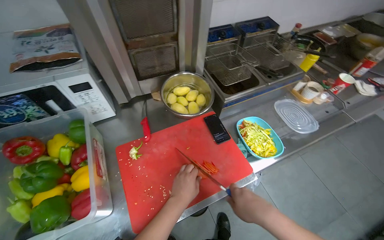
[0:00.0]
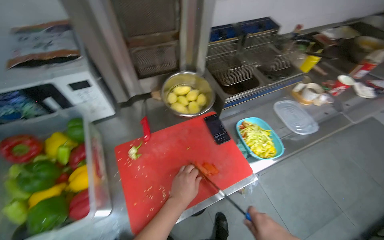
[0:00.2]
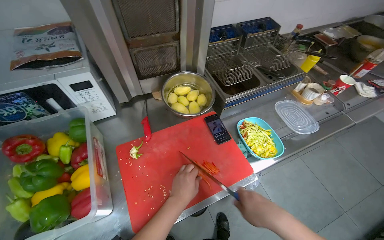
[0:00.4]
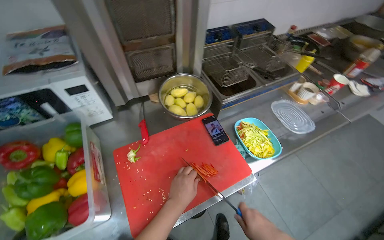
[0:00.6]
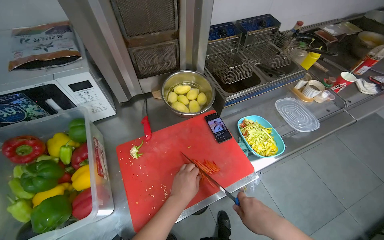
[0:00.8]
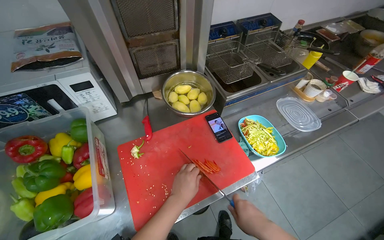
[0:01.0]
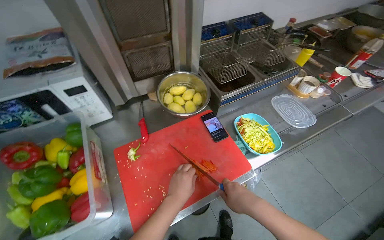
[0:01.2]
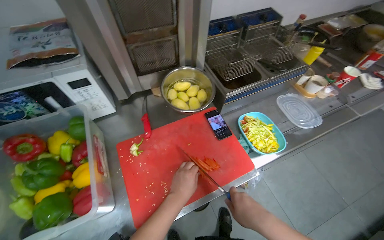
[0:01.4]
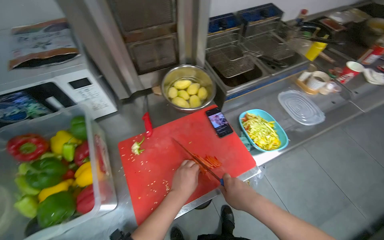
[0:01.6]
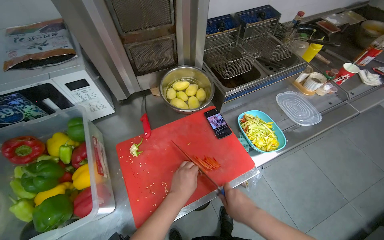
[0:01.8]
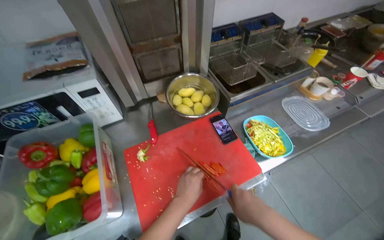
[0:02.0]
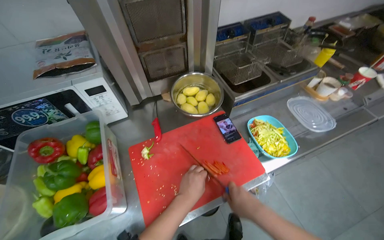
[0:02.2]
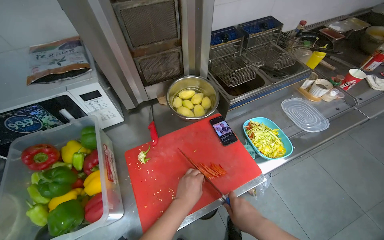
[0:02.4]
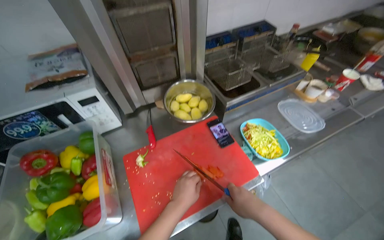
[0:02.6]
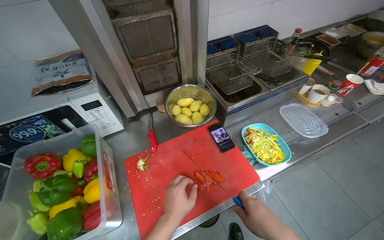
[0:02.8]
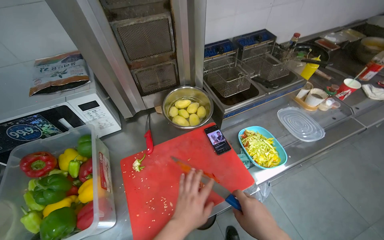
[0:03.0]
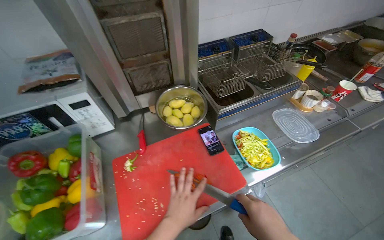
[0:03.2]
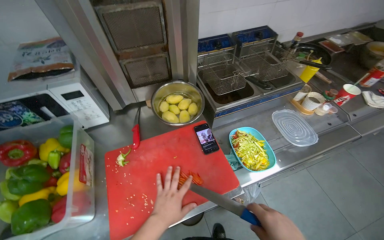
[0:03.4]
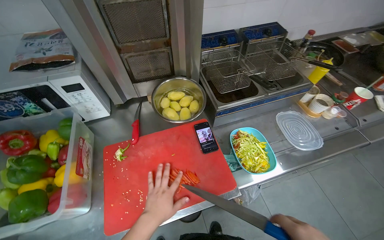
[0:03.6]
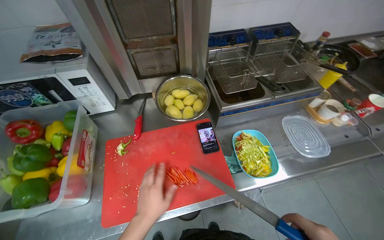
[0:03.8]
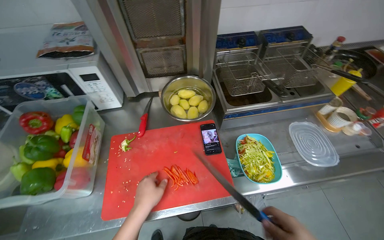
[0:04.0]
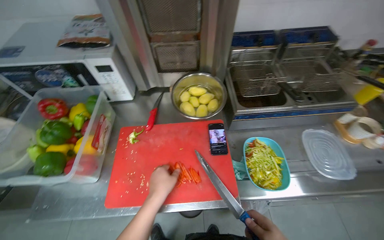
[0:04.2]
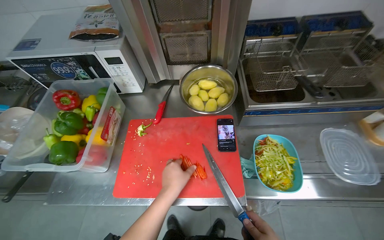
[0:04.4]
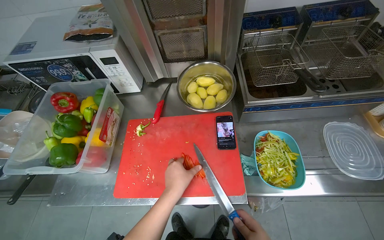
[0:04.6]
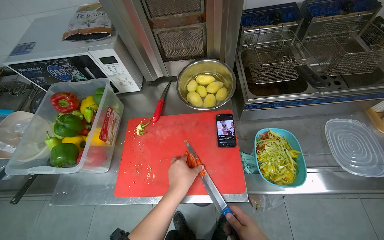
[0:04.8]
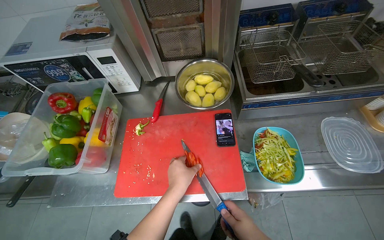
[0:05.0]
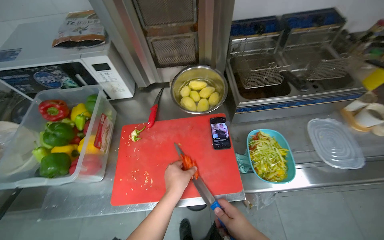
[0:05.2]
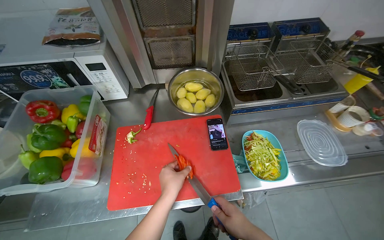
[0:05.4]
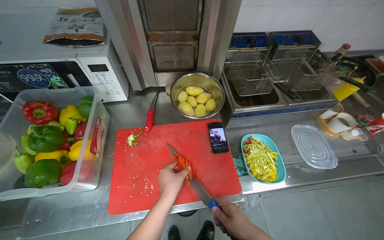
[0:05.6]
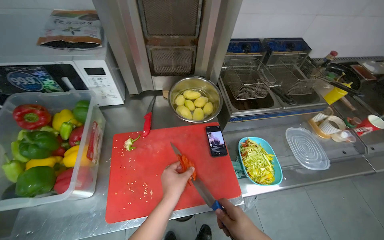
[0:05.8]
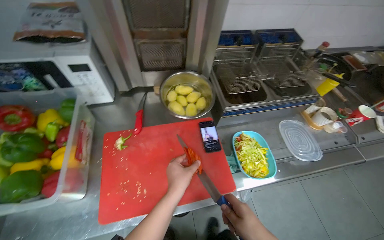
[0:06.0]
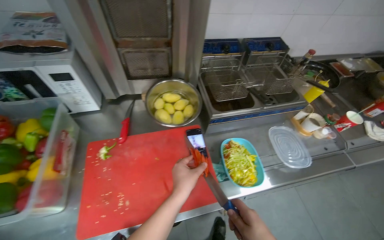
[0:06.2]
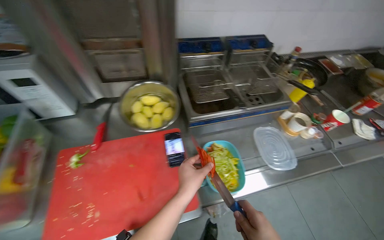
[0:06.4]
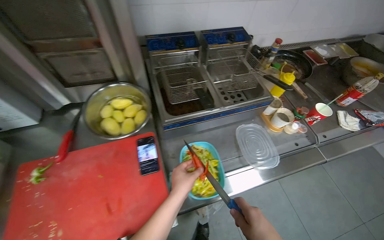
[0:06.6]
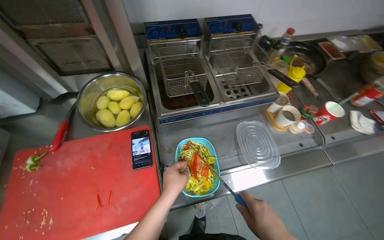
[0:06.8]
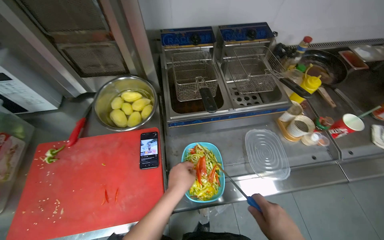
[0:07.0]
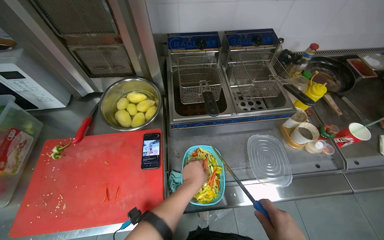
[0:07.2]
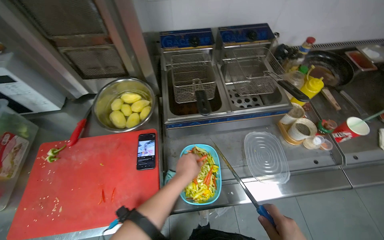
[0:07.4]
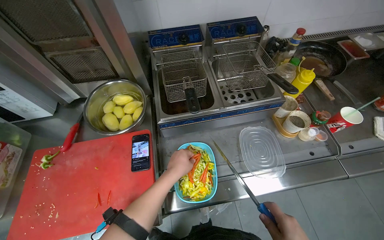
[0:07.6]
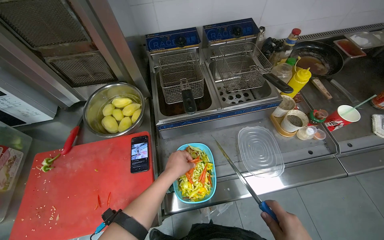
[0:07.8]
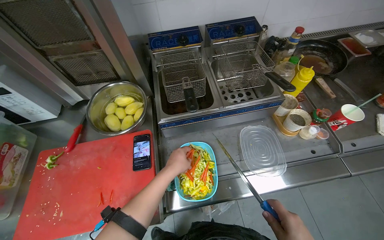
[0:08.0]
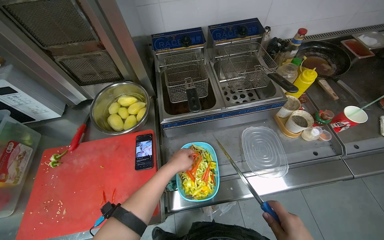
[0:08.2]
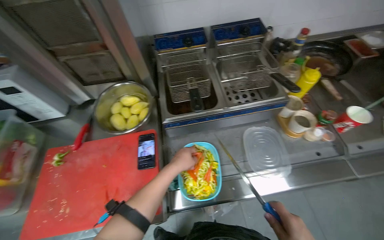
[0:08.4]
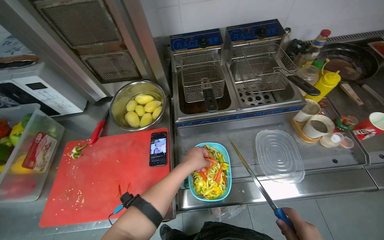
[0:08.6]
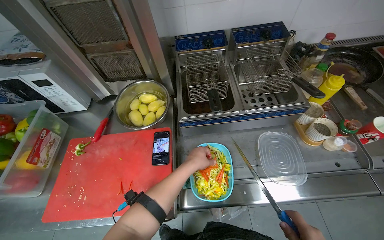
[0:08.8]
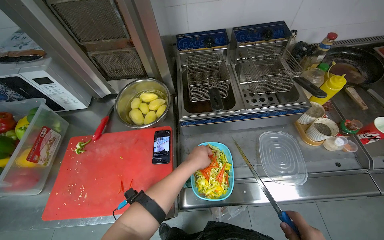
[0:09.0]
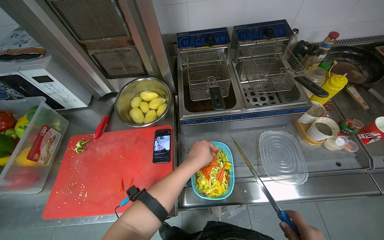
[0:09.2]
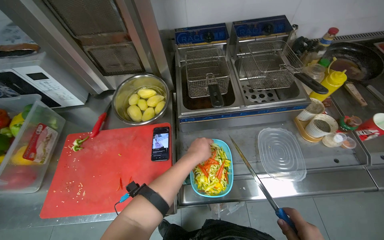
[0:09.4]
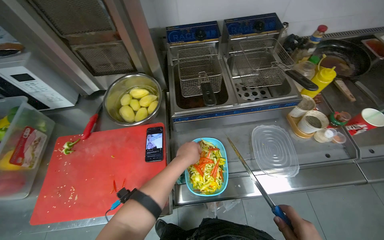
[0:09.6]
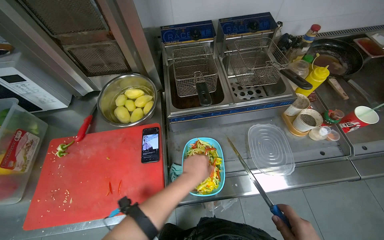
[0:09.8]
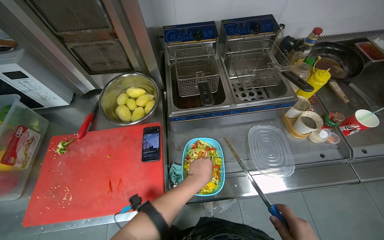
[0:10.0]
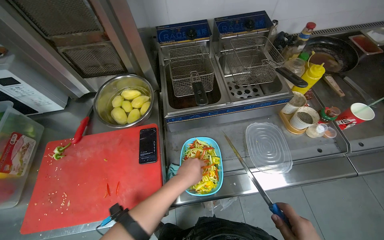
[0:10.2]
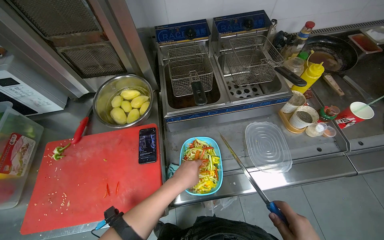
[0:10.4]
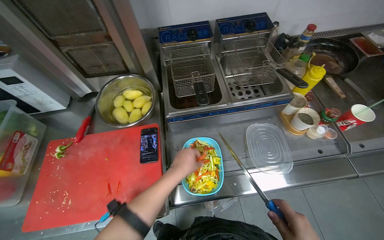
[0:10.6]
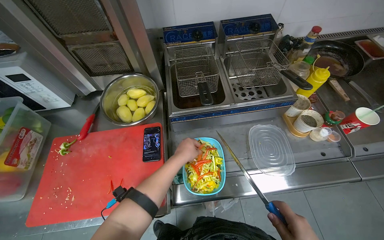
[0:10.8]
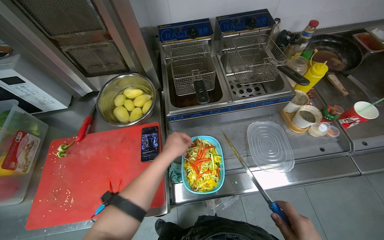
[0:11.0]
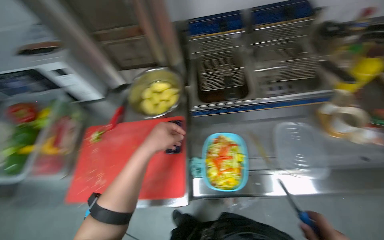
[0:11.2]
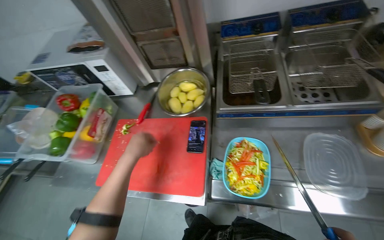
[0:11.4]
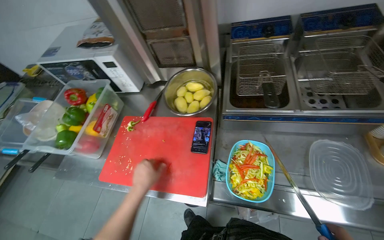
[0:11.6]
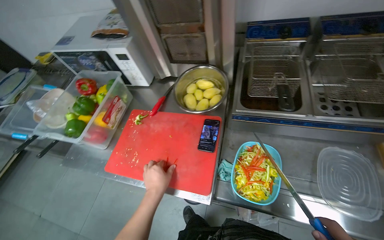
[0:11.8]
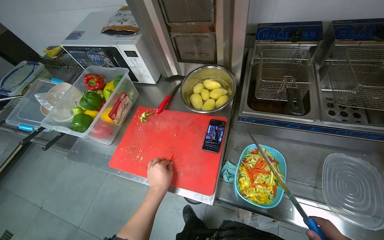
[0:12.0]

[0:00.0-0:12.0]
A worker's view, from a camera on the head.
Job: preparing food.
The whole recording: Cutting bell peppers. The worker cuts bell peppers into strips on a red cutting board and transfers them to a container.
0:03.0 to 0:04.4: The head turns to the left by about 25 degrees.
0:10.4 to 0:12.0: The head turns to the left by roughly 25 degrees. The left hand travels to the left by approximately 20 cm, and reaches some 10 cm up the picture, then returns.

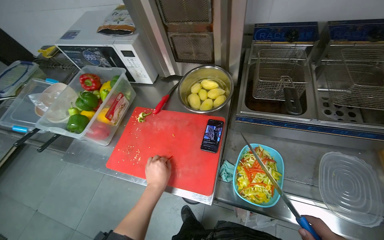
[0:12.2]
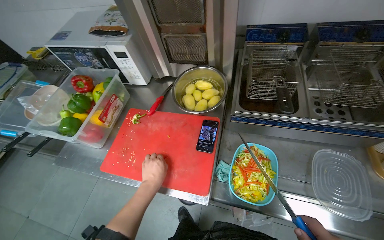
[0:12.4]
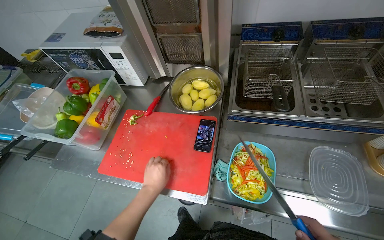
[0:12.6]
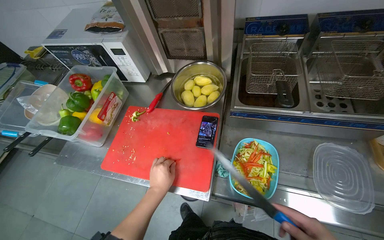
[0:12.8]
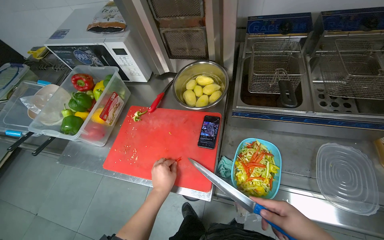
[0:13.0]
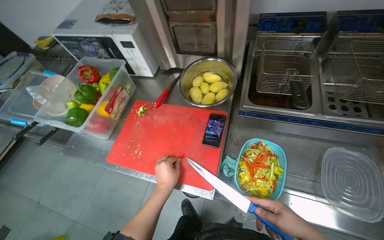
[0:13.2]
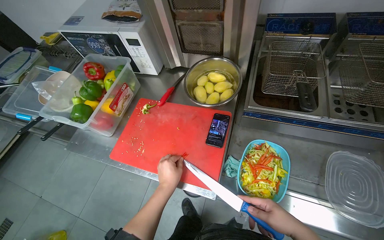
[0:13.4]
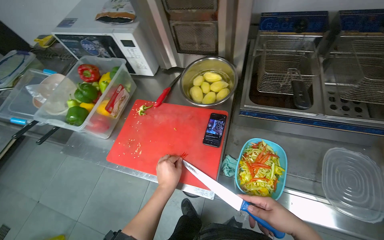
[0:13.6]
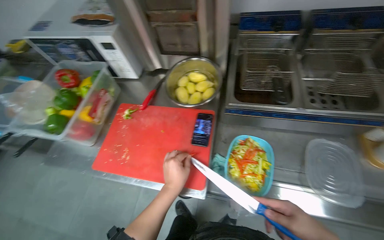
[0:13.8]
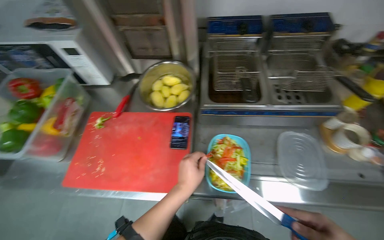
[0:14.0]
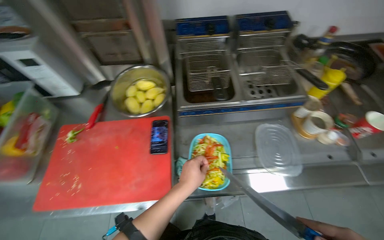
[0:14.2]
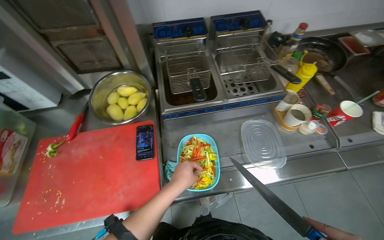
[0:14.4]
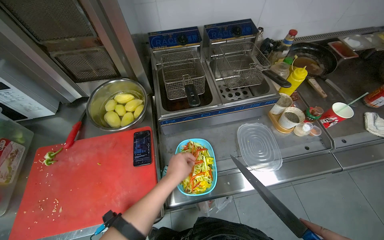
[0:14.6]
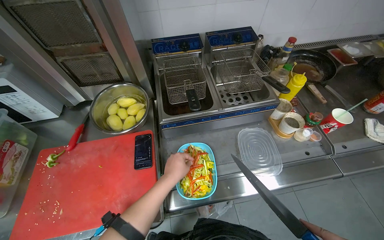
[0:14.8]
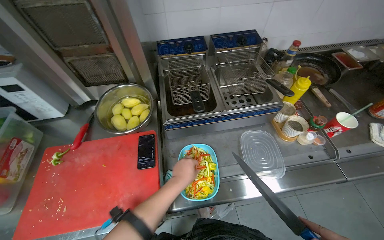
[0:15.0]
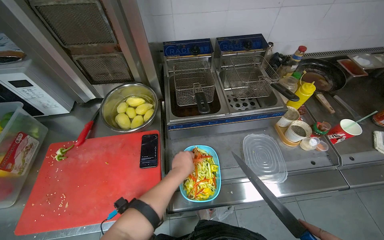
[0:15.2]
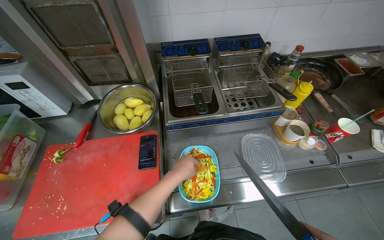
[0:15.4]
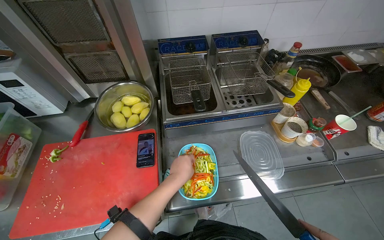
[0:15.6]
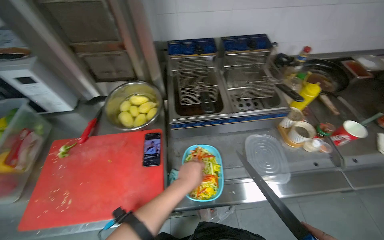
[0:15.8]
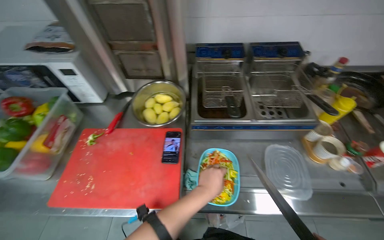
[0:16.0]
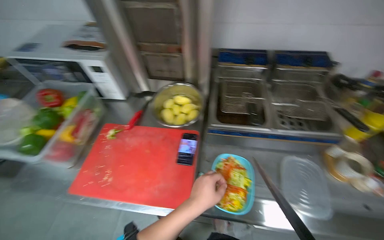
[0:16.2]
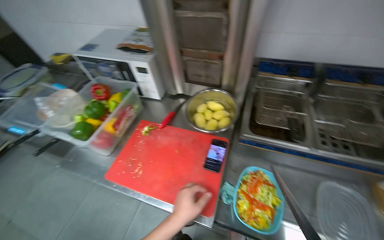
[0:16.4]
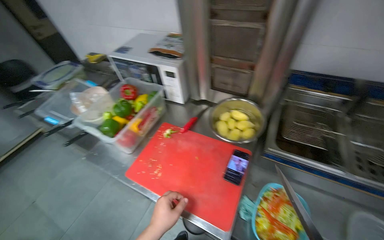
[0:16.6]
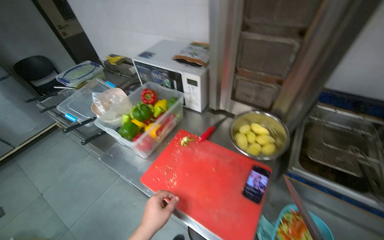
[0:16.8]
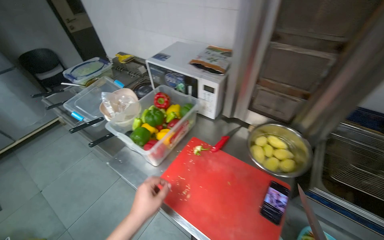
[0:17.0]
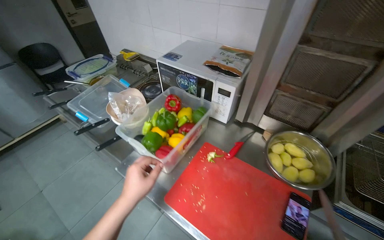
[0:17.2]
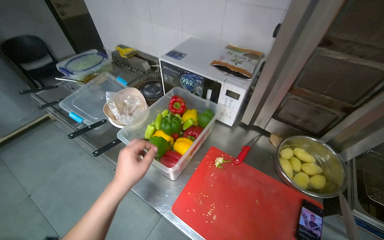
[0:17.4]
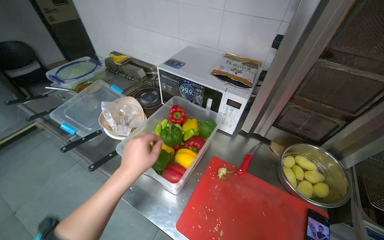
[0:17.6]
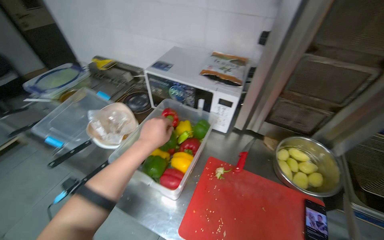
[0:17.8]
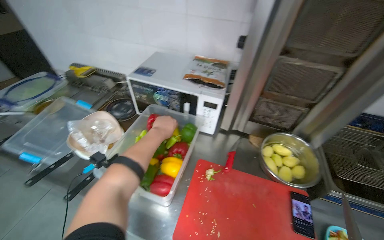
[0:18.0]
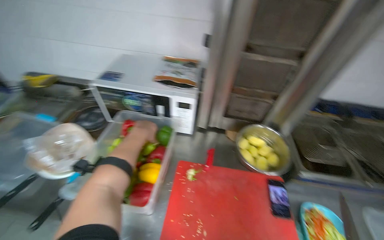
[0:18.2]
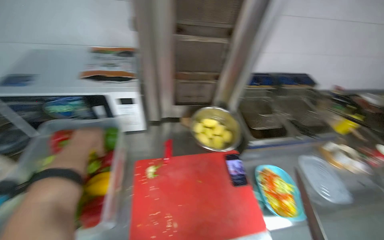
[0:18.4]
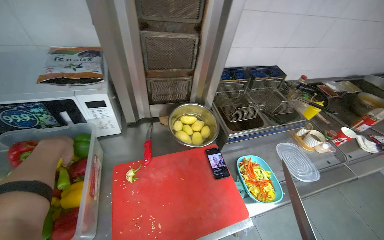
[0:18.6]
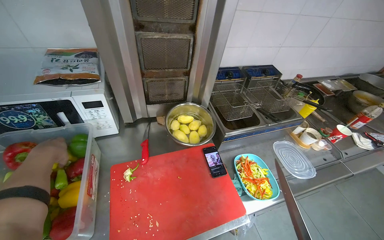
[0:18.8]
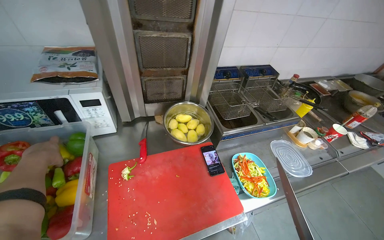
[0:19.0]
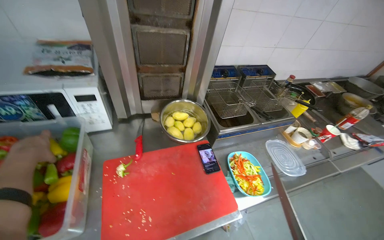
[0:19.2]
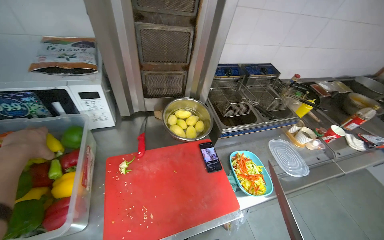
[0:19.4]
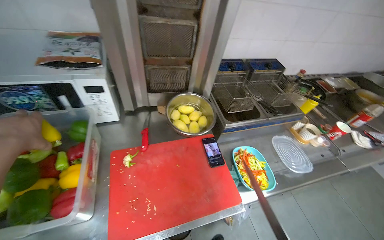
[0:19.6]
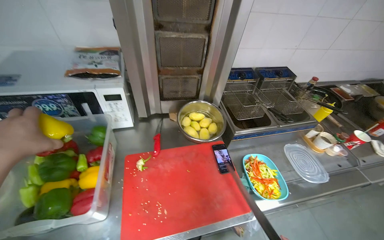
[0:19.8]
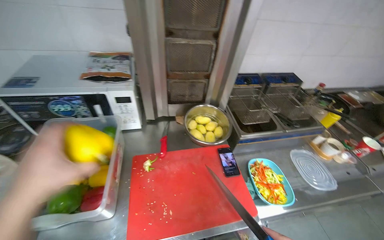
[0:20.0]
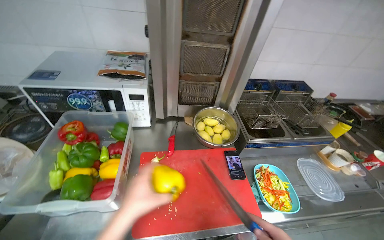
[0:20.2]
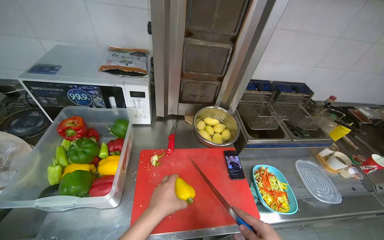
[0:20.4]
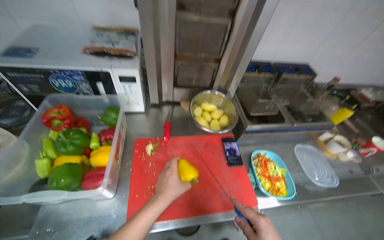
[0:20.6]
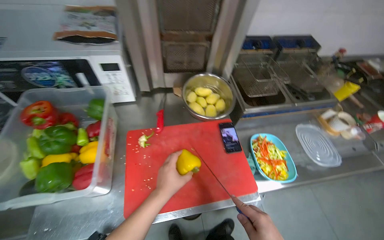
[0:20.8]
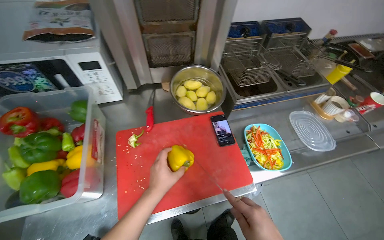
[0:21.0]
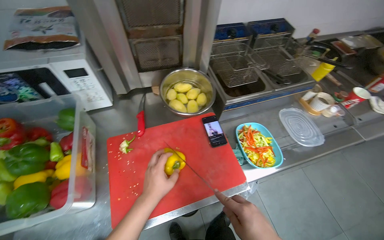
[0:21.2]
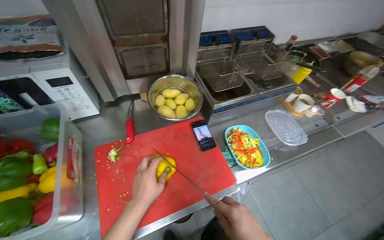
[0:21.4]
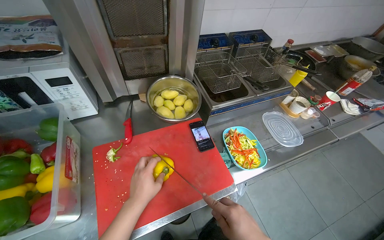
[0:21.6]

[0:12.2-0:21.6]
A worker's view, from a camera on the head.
Job: preparing food.
The whole recording: Cutting bell peppers. The worker cuts bell peppers into strips on a red cutting board and transfers them to a container.
0:13.8 to 0:15.4: The wearer's head swings some 20 degrees to the right.
0:15.4 to 0:17.0: The head rotates roughly 45 degrees to the left.
0:17.0 to 0:18.4: The wearer looks roughly 45 degrees further to the right.
0:20.0 to 0:21.6: The left hand travels to the right, farther from the camera and down the picture by approximately 35 cm.
